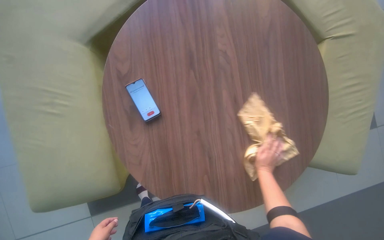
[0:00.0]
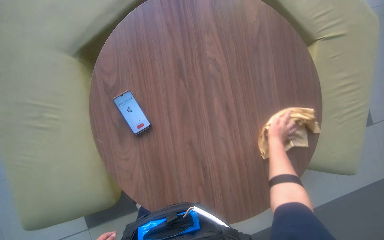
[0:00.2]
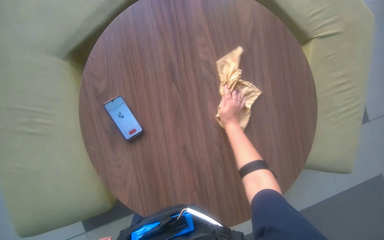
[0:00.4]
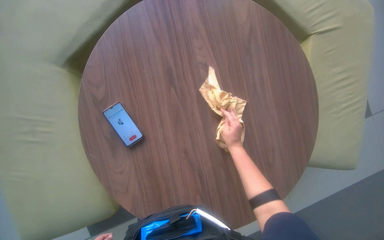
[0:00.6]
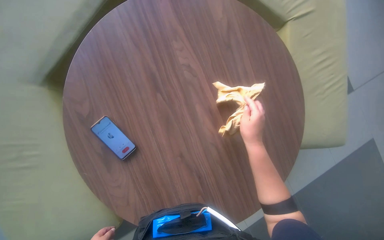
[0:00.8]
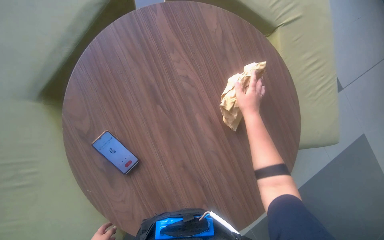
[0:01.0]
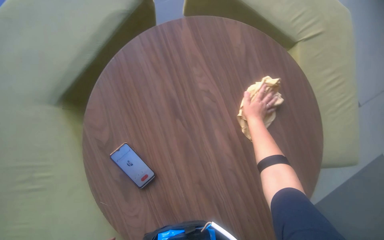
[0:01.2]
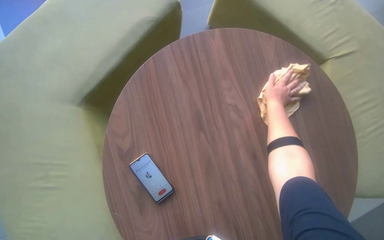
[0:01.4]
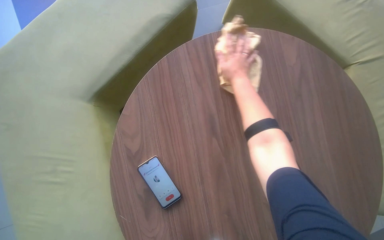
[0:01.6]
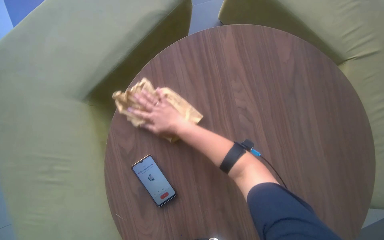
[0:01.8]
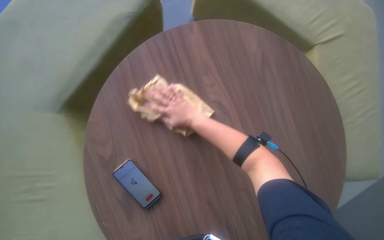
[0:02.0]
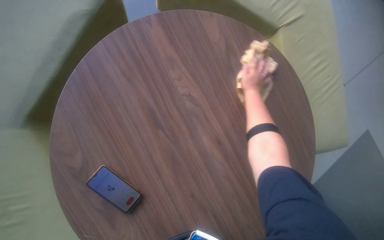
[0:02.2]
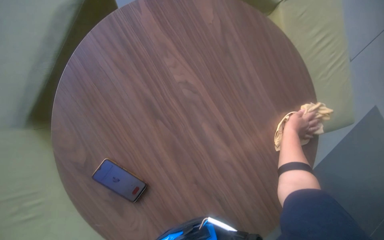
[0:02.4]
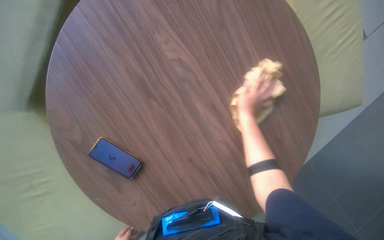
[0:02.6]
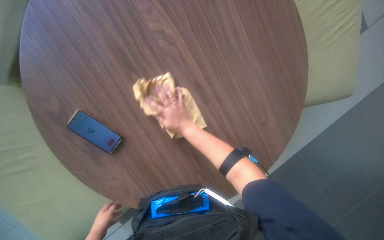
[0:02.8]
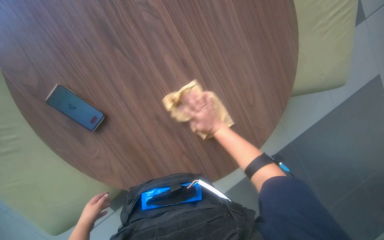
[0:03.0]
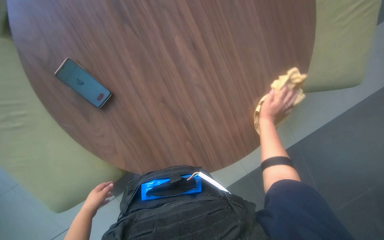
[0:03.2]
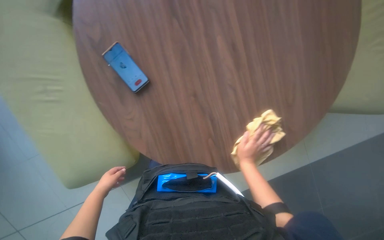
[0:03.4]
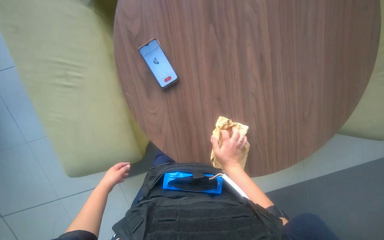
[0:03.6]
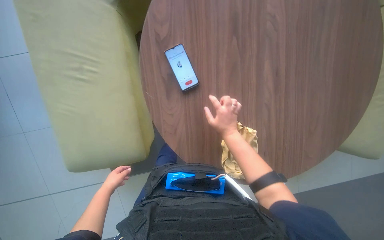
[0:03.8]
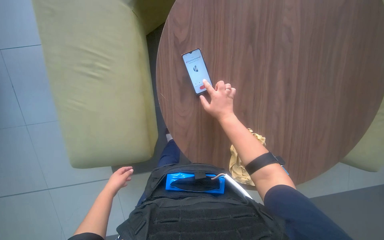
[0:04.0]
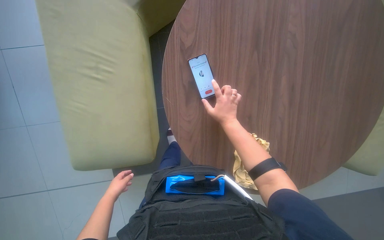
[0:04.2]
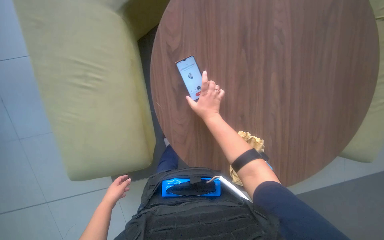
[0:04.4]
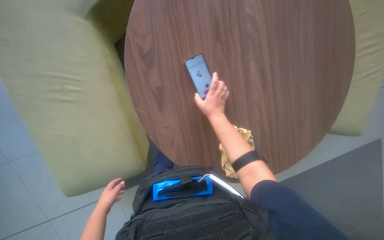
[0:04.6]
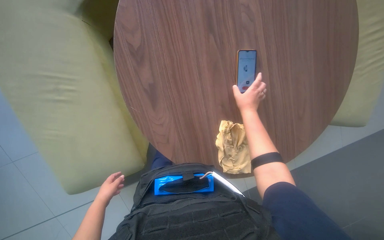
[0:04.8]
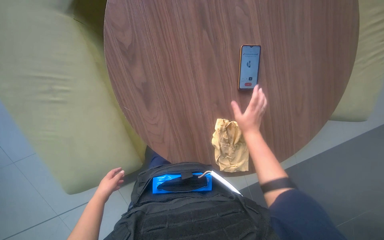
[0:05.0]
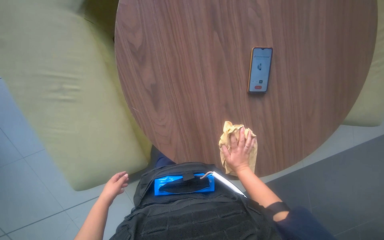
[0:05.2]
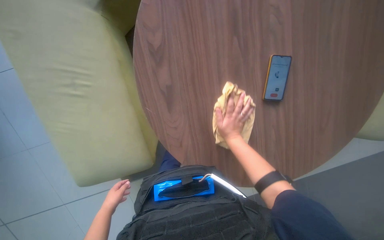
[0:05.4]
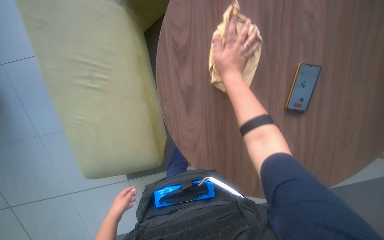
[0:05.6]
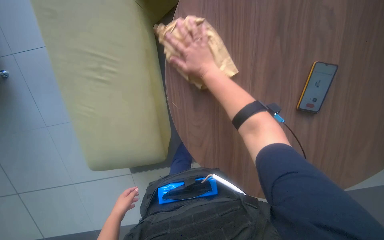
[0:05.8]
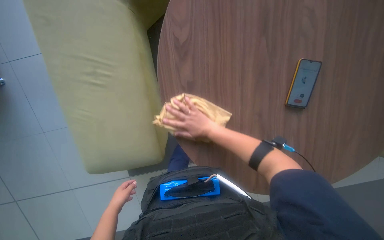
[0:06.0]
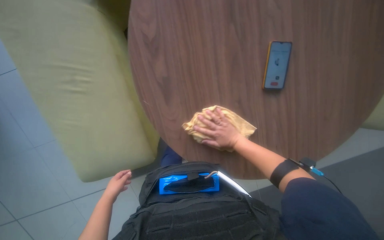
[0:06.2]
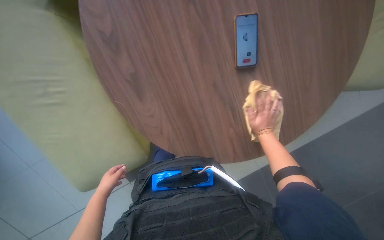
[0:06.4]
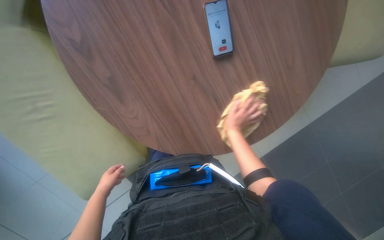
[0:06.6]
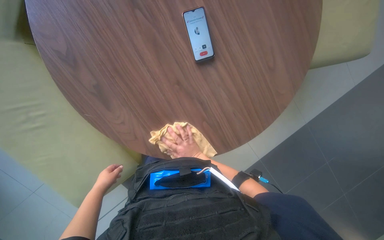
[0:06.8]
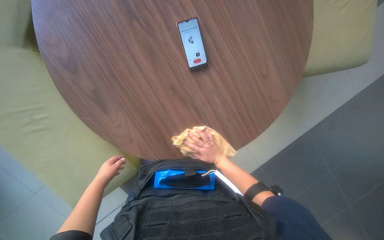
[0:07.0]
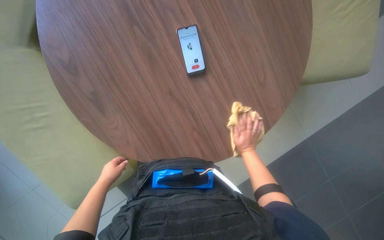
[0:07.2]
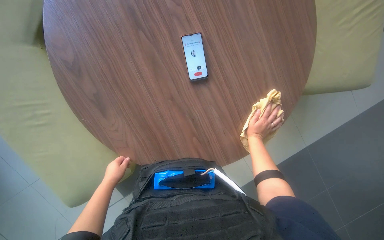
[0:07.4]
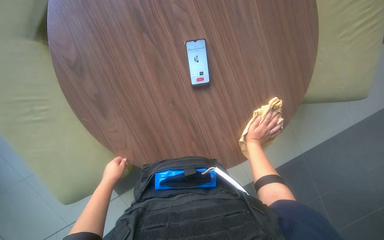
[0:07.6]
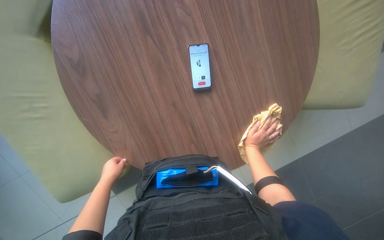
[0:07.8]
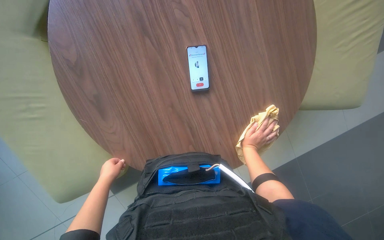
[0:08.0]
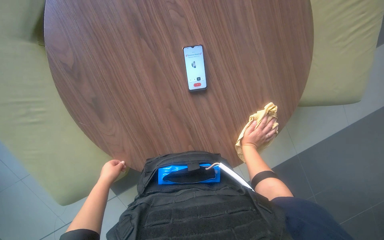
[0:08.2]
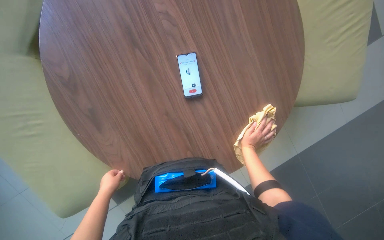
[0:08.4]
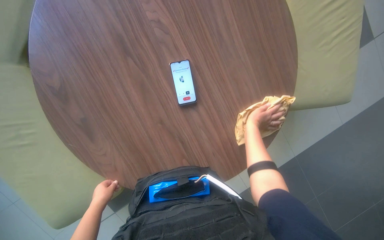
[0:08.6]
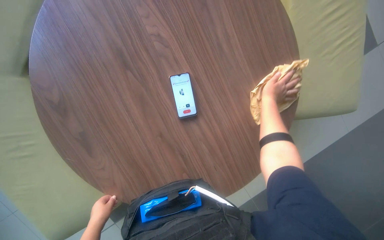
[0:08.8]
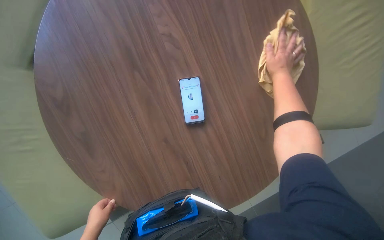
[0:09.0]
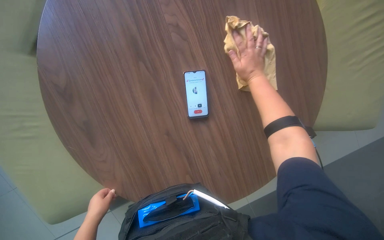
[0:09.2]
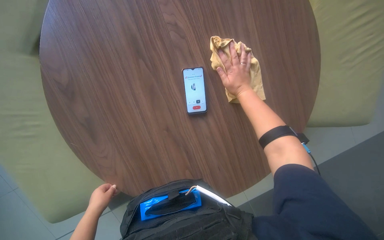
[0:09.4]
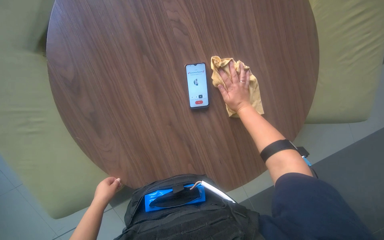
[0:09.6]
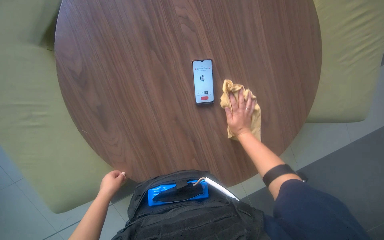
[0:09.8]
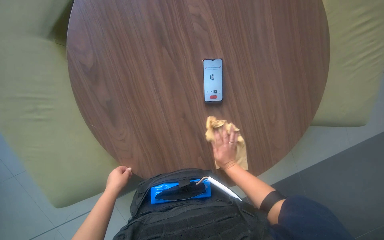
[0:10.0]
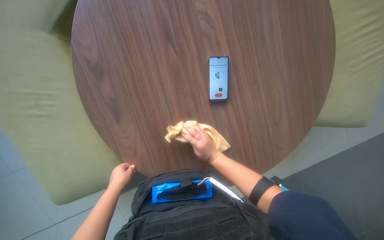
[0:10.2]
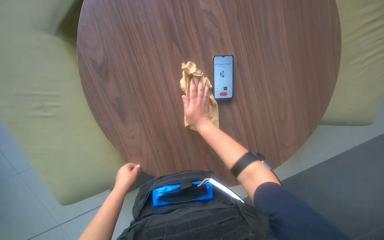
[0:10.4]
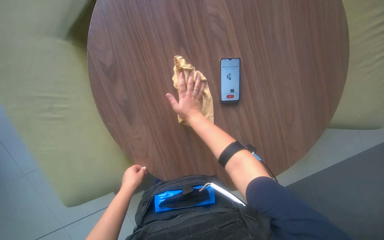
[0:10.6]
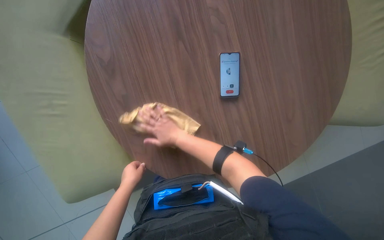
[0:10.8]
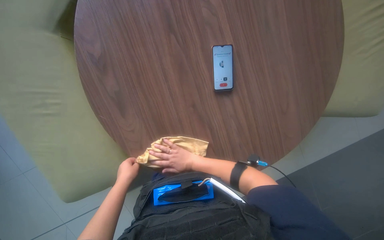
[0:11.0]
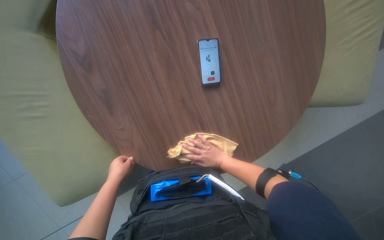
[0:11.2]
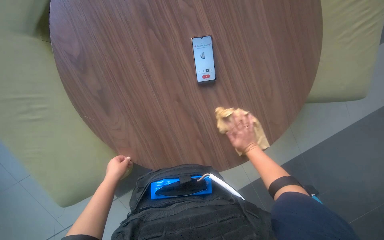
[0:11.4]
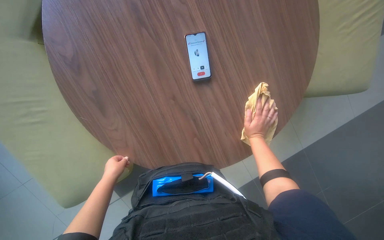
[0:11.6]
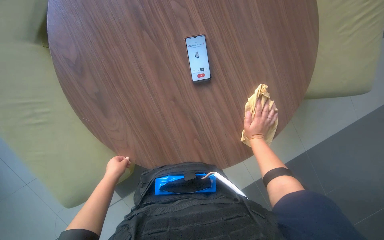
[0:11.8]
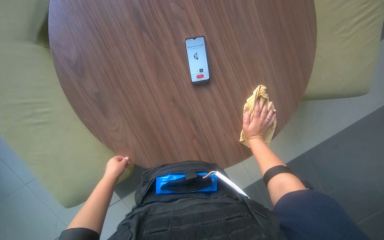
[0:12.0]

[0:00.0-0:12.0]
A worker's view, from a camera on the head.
Job: wiping surfaces.
The whole recording: Wiping round table. The worker wipes the round table with a yellow cloth.
0:00.0 to 0:01.6: The right hand travels up the picture and to the left by some 60 cm.
0:01.6 to 0:03.0: The view tilts some 20 degrees downward. The right hand swings left and right, approximately 35 cm each way, with 3 reversals.
0:03.0 to 0:04.4: Everything in view rotates approximately 30 degrees clockwise.
0:04.4 to 0:06.0: The right hand goes up and down the picture, about 30 cm each way, reversing 2 times.
0:06.0 to 0:07.6: The right hand goes left and right, some 25 cm each way, reversing 2 times, while the left hand shifts approximately 15 cm up the picture.
0:07.6 to 0:09.0: The right hand heads up the picture, covering roughly 40 cm.
0:09.0 to 0:10.4: The right hand is displaced to the left and down the picture by roughly 40 cm.
0:10.4 to 0:12.0: The right hand goes approximately 30 cm to the right and down the picture.

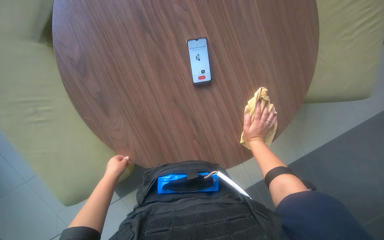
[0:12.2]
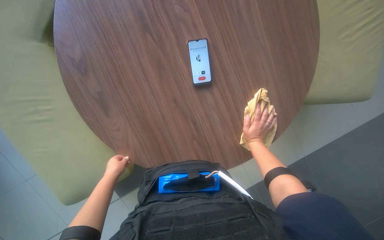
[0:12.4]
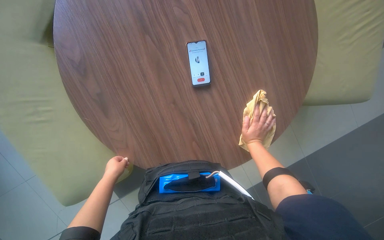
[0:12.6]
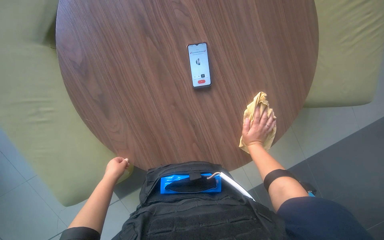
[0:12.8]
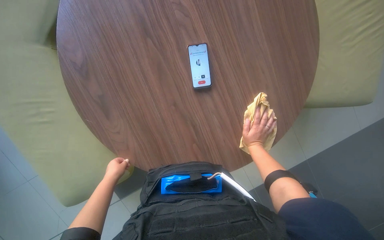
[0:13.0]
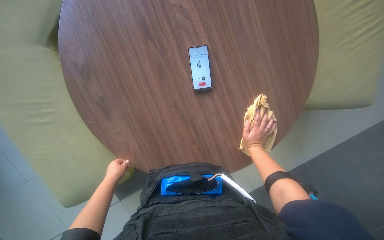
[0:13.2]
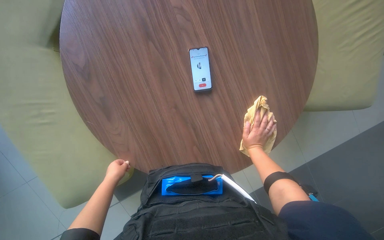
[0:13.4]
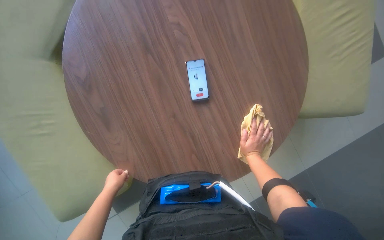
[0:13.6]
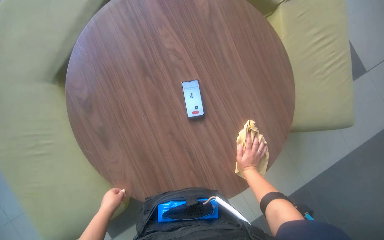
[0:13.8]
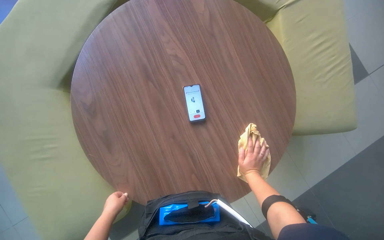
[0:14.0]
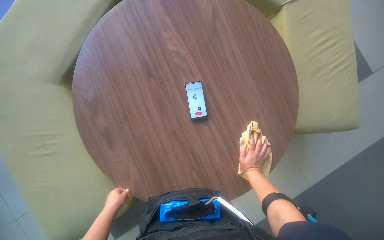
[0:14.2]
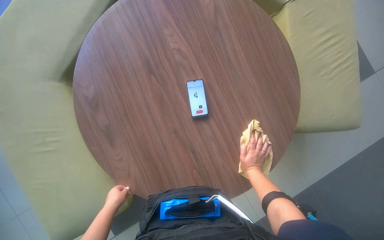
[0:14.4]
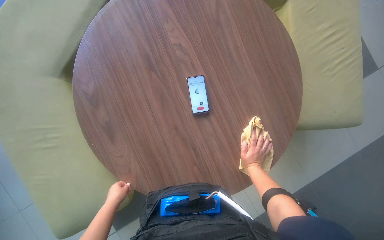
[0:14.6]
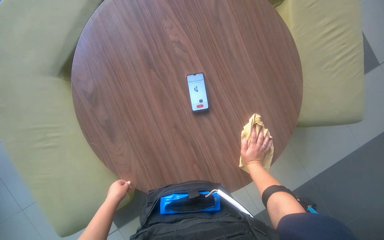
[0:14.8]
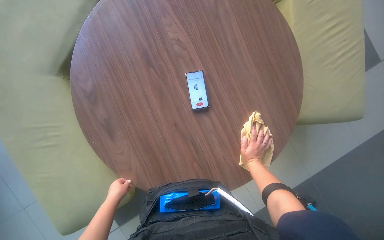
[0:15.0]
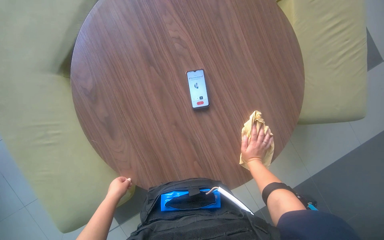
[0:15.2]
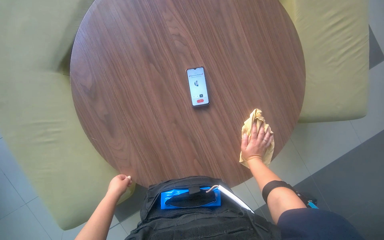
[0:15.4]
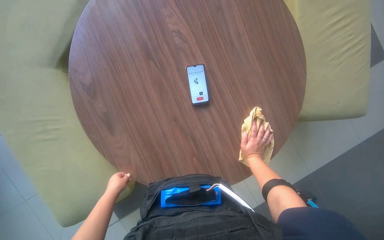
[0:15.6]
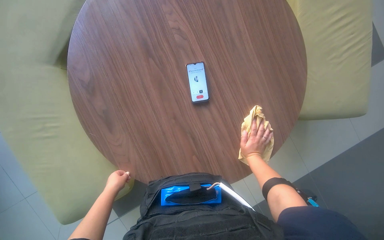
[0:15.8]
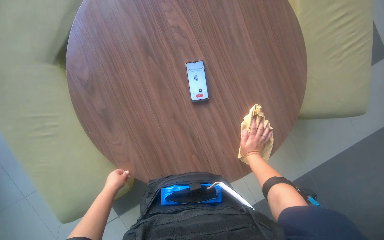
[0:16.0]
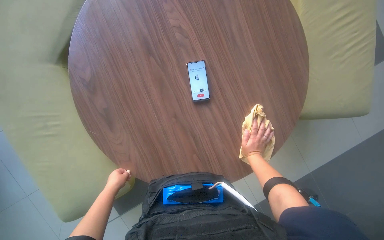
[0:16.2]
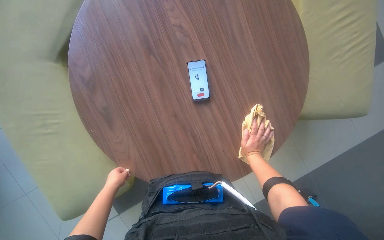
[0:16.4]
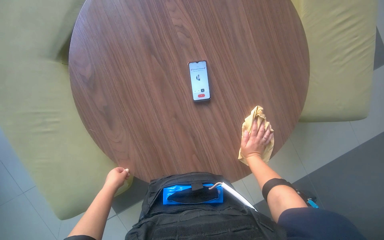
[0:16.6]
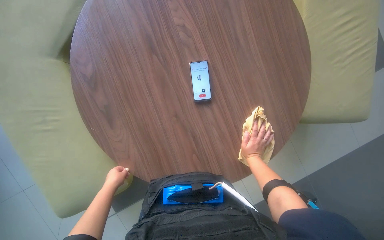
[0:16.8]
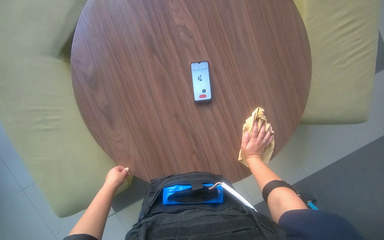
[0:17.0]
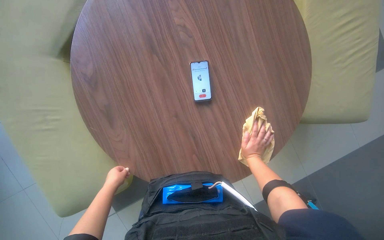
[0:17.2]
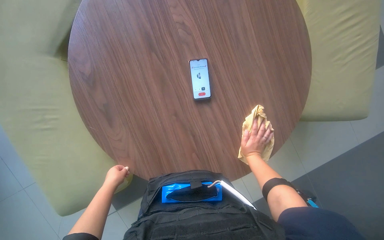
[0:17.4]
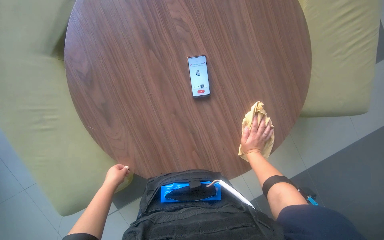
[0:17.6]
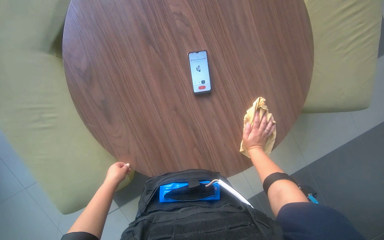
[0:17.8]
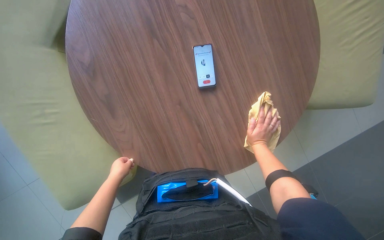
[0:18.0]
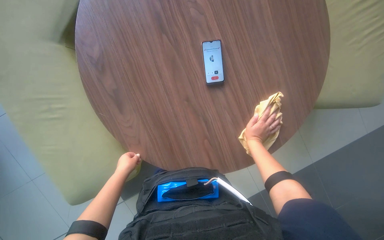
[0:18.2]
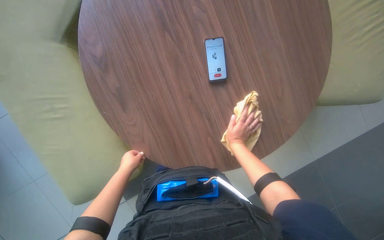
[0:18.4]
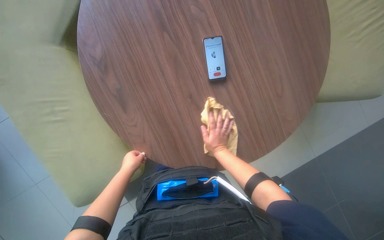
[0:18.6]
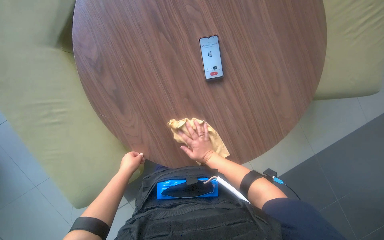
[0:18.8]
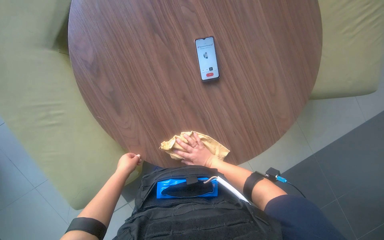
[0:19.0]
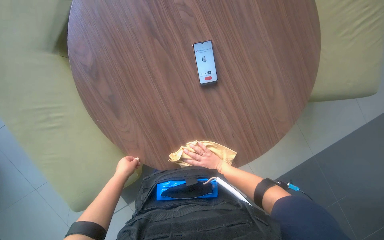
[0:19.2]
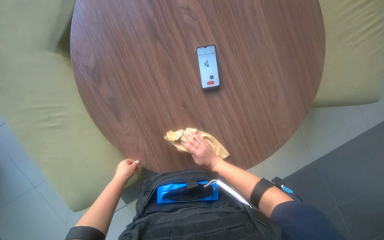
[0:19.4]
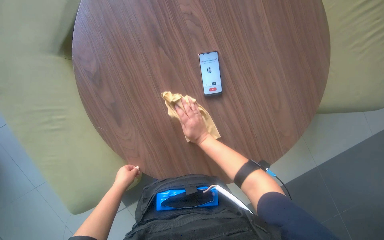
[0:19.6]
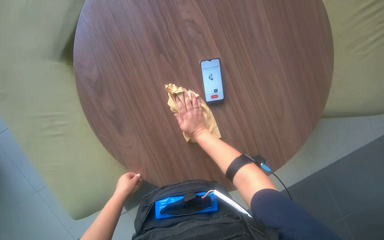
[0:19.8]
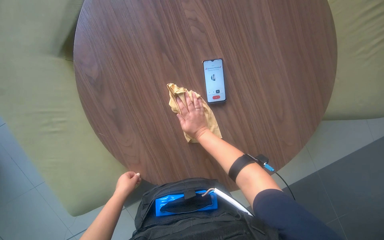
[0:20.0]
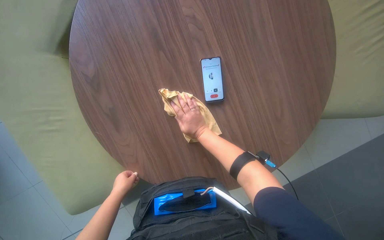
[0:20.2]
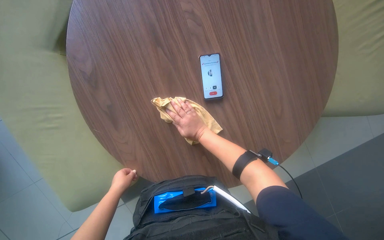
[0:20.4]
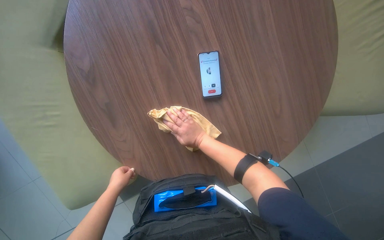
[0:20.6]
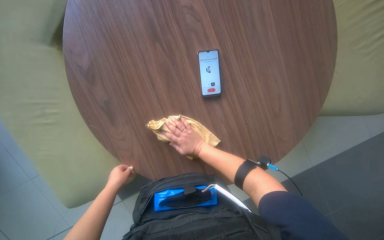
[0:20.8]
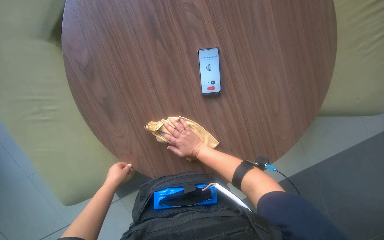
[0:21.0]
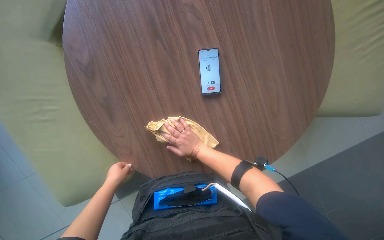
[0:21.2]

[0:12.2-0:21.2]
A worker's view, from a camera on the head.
Job: wiping surfaces.
The whole recording: Wiping round table. The worker wipes the round table with a yellow cloth.
0:12.2 to 0:13.8: The hands work in one place, with small movements.
0:13.8 to 0:15.2: The hands keep their place.
0:15.2 to 0:16.6: The hands stay in one place.
0:16.6 to 0:18.2: The hands work in one place, with small movements.
0:18.2 to 0:19.8: The right hand is displaced to the left and up the picture by roughly 25 cm.
0:19.8 to 0:21.2: The right hand travels down the picture by some 10 cm.
